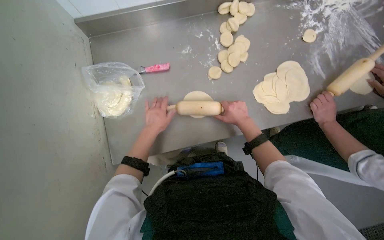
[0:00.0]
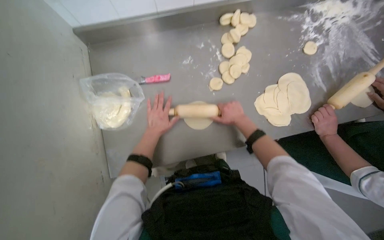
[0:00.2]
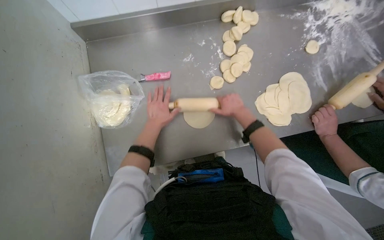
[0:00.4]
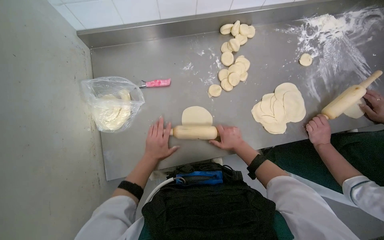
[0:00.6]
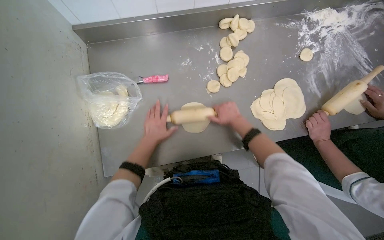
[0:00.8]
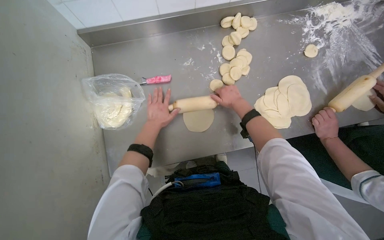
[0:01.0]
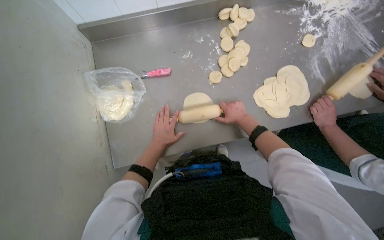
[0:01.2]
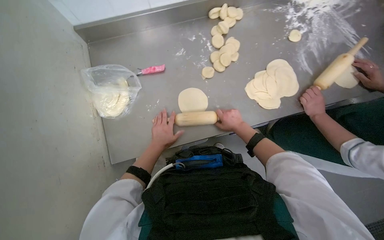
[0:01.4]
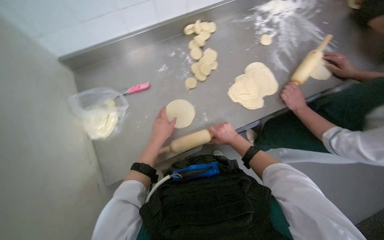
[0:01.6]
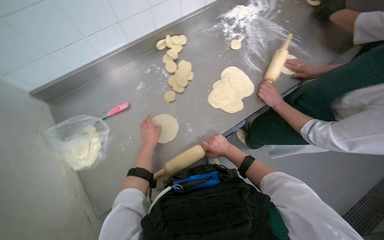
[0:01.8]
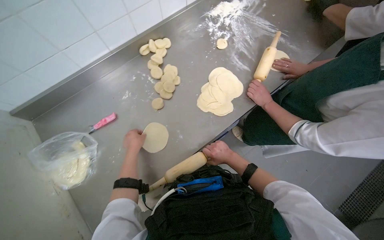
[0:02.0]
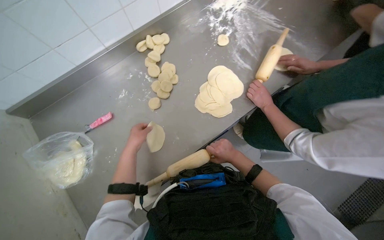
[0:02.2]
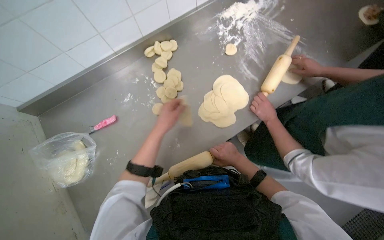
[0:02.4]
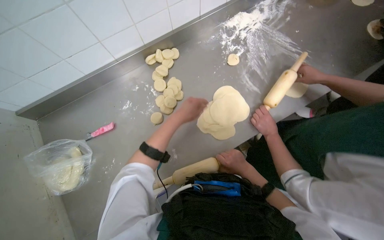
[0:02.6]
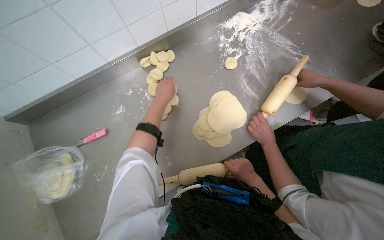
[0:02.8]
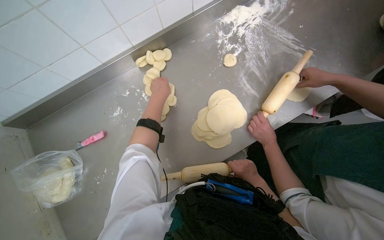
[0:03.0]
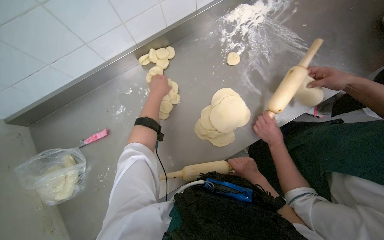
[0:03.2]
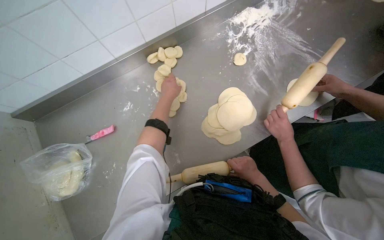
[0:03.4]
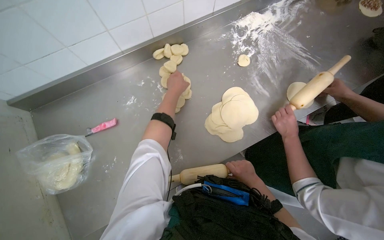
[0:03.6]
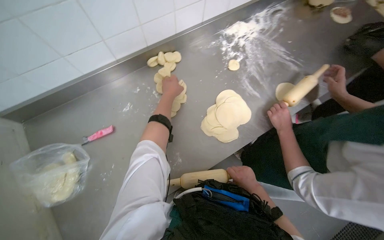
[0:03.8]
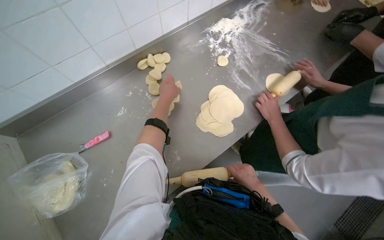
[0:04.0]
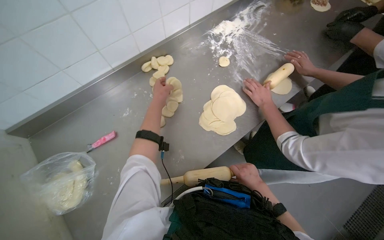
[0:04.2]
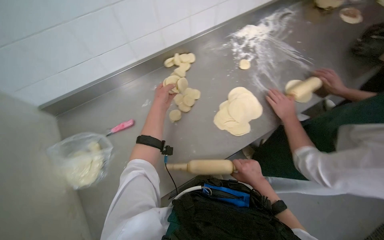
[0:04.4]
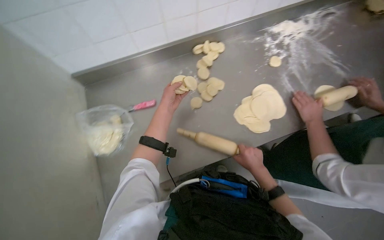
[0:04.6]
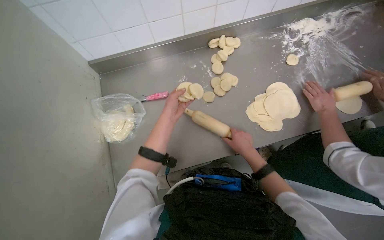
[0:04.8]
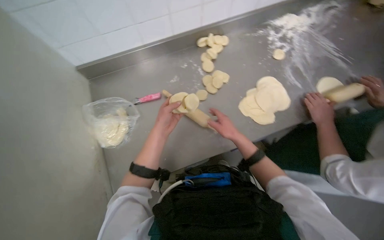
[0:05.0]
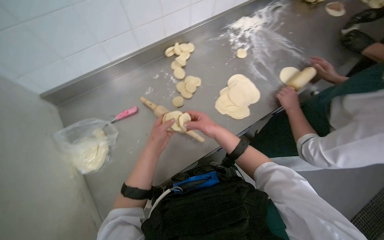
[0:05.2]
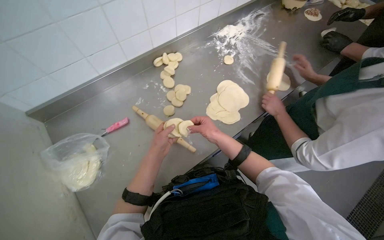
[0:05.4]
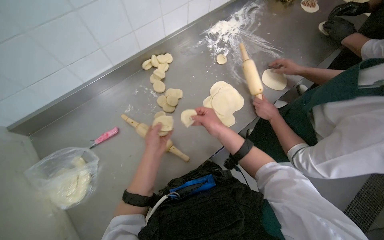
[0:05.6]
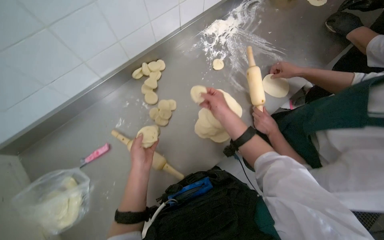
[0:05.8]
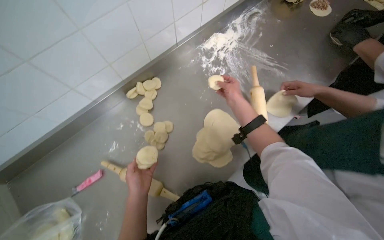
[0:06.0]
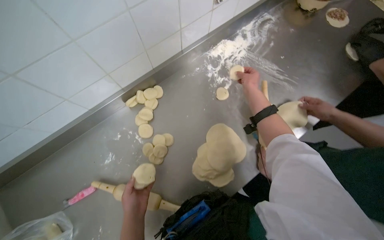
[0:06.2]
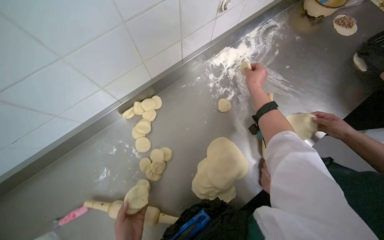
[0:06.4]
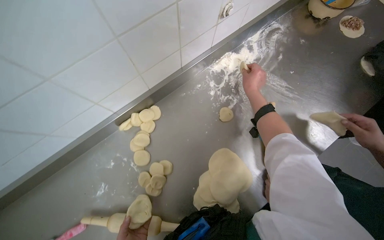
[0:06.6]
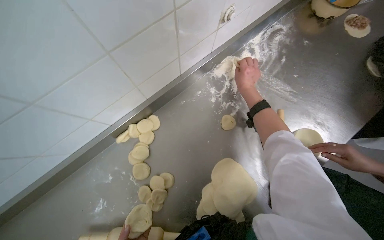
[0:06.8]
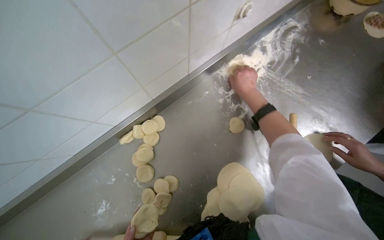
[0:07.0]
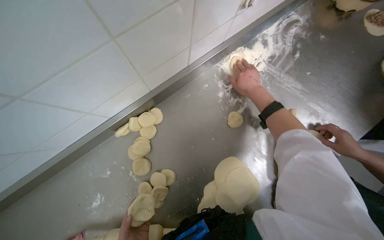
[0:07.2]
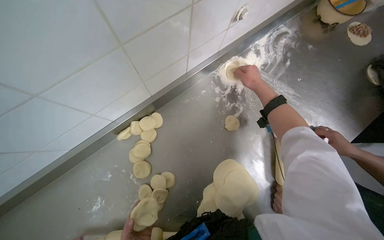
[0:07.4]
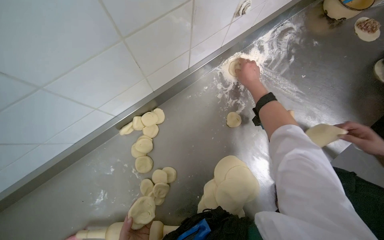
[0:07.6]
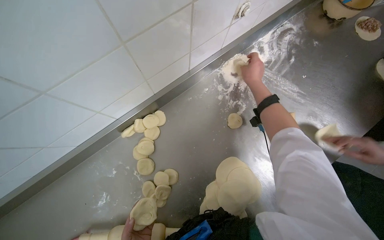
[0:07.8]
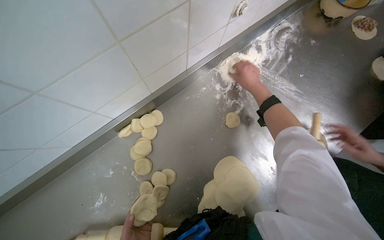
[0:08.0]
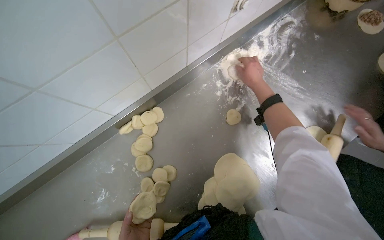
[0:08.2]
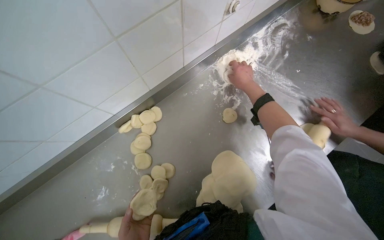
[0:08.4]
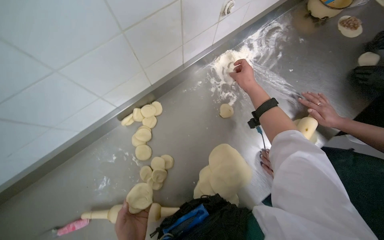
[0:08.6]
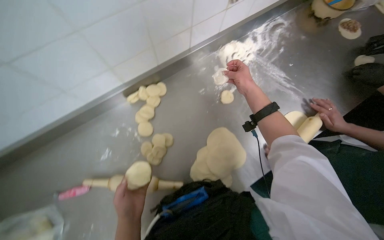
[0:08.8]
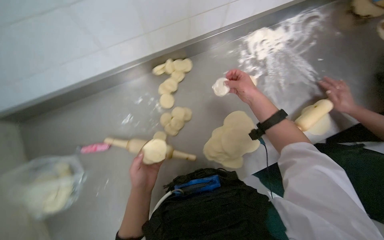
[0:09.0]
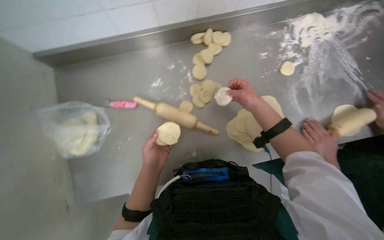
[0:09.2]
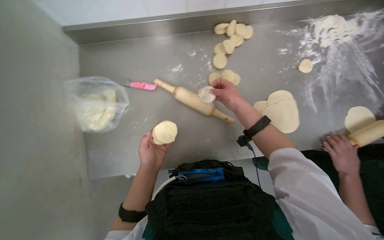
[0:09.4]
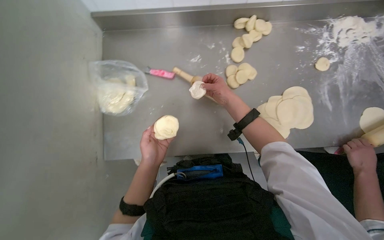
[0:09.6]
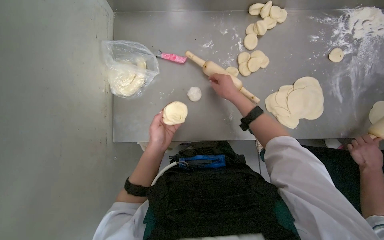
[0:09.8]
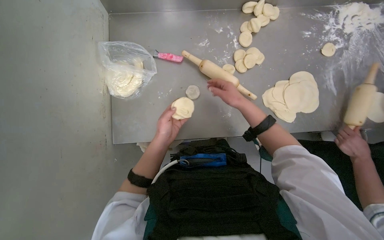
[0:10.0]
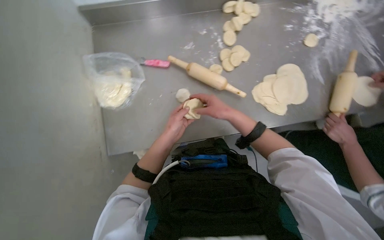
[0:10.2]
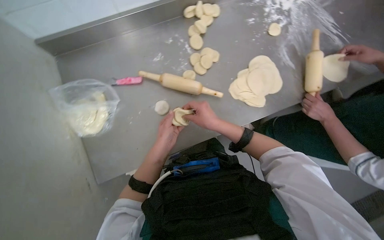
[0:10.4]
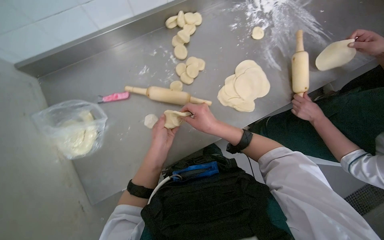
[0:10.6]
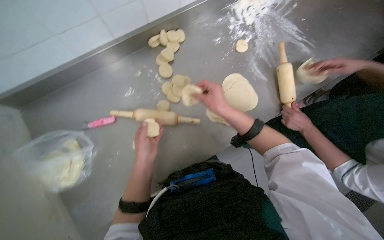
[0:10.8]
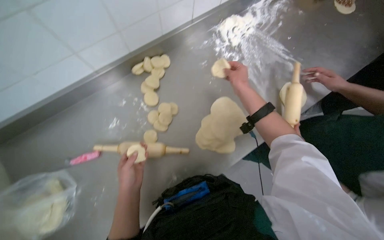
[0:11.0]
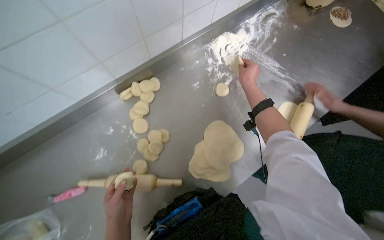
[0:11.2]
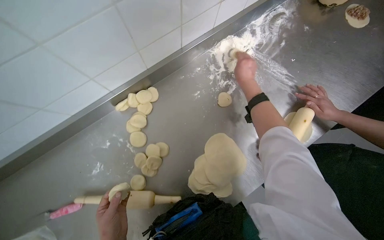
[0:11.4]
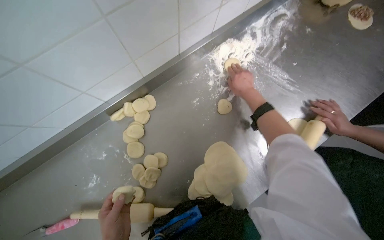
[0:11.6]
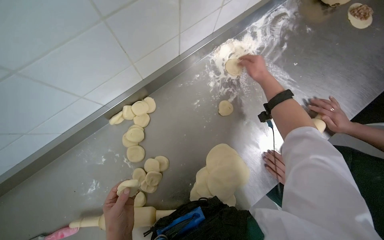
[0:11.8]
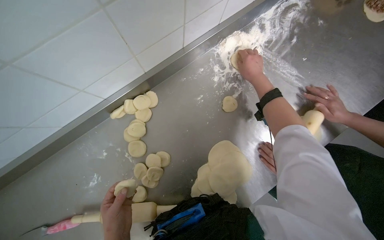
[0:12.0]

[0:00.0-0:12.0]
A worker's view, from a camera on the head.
Job: preparing food.
The whole recording: Rolling dough pieces with rolling pin. The worker rolls small pieces of dough into flat circles using a rolling pin on a metal counter.
0:00.0 to 0:01.6: The left hand goes nearer and farther, approximately 15 cm each way, reversing 3 times. Meanwhile the right hand swings up and down the picture, approximately 15 cm each way, with 2 reversals.
0:01.6 to 0:03.0: The right hand is displaced to the right by approximately 20 cm, while the left hand moves up the picture, some 40 cm.
0:04.4 to 0:06.0: The right hand shifts approximately 40 cm up the picture, while the left hand goes roughly 10 cm down the picture.
0:06.0 to 0:07.6: The right hand is displaced up the picture by roughly 30 cm.
0:07.6 to 0:09.0: The right hand heads down the picture, covering some 25 cm.
0:09.0 to 0:10.4: The right hand is displaced to the left and down the picture by roughly 50 cm.
0:10.4 to 0:12.0: The camera is carried about 50 cm.

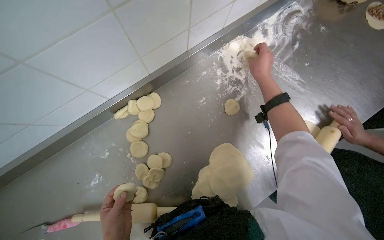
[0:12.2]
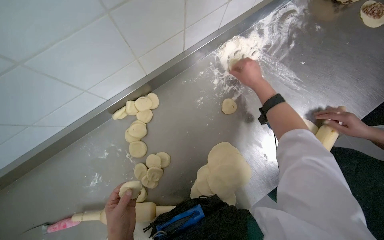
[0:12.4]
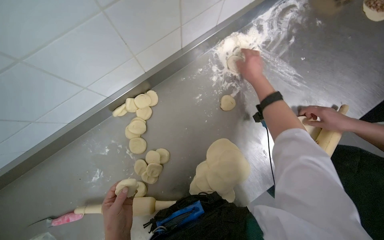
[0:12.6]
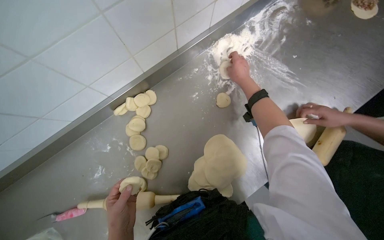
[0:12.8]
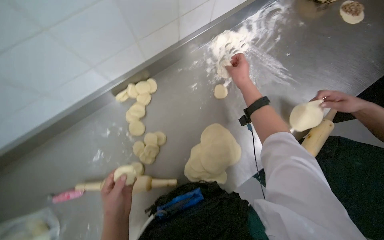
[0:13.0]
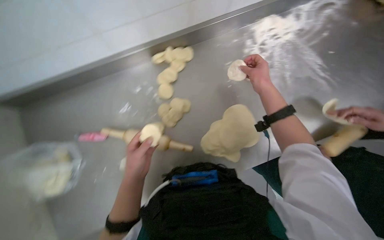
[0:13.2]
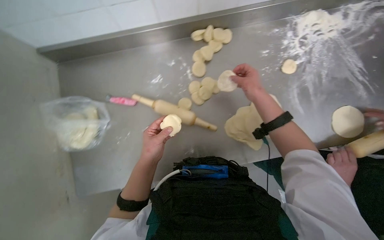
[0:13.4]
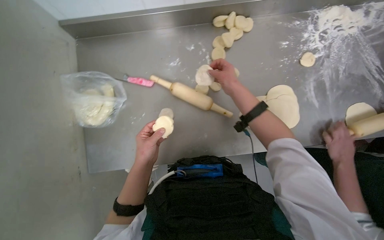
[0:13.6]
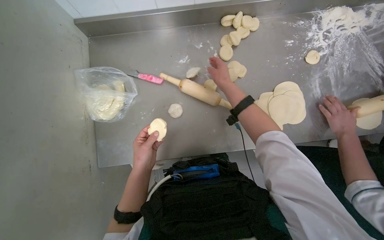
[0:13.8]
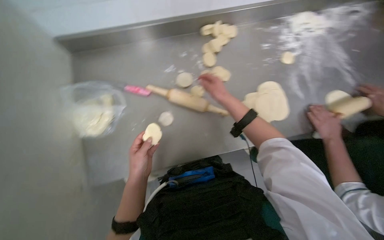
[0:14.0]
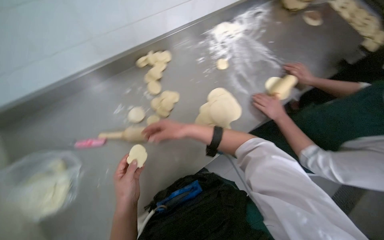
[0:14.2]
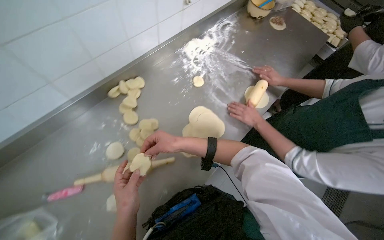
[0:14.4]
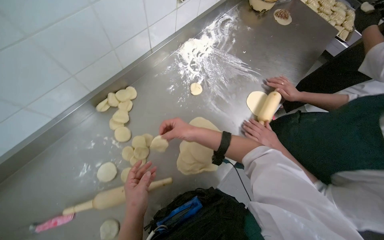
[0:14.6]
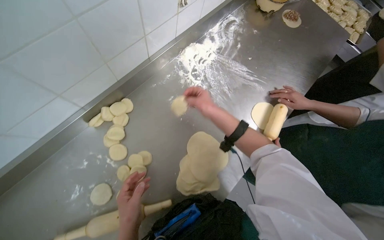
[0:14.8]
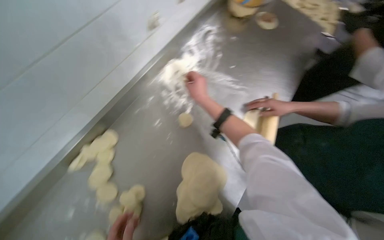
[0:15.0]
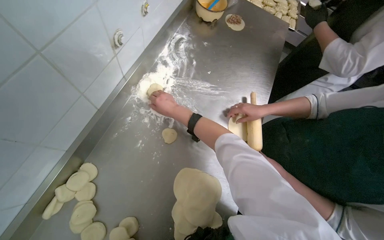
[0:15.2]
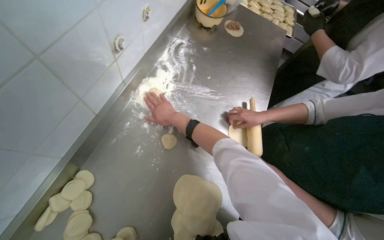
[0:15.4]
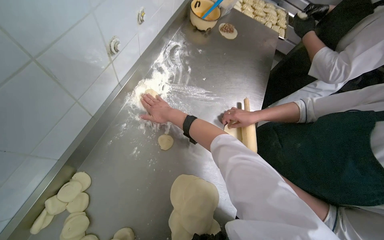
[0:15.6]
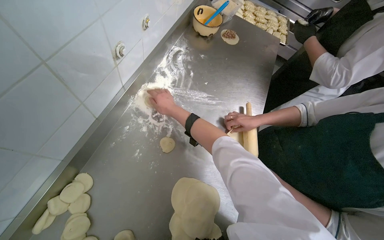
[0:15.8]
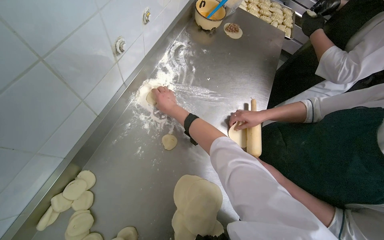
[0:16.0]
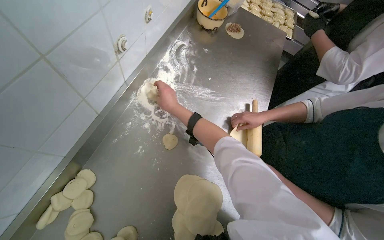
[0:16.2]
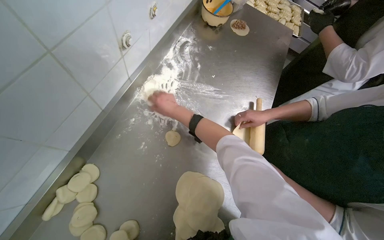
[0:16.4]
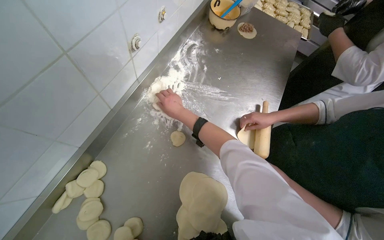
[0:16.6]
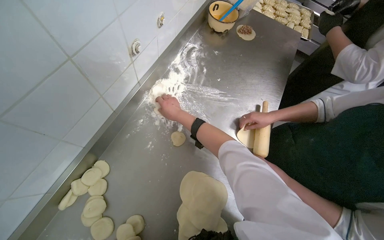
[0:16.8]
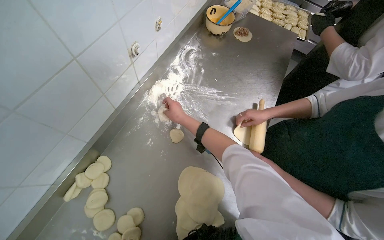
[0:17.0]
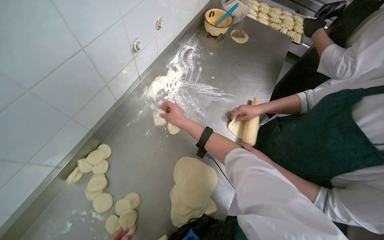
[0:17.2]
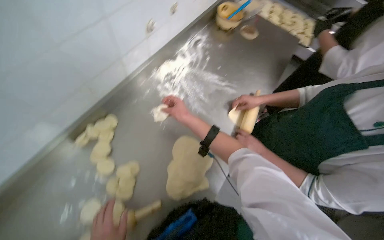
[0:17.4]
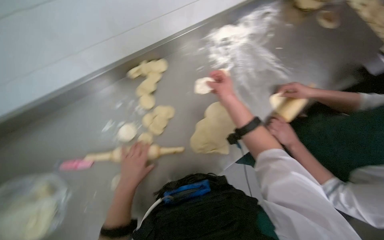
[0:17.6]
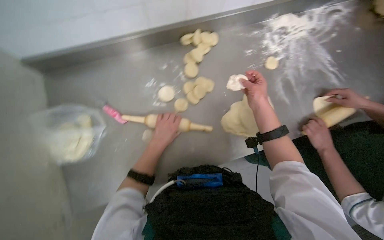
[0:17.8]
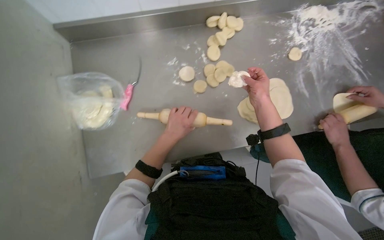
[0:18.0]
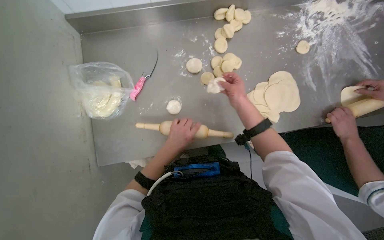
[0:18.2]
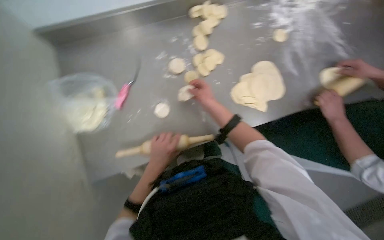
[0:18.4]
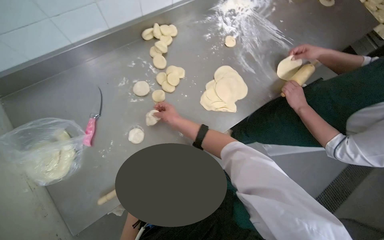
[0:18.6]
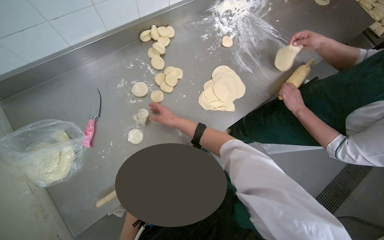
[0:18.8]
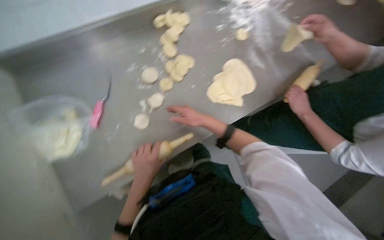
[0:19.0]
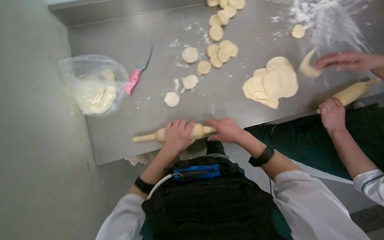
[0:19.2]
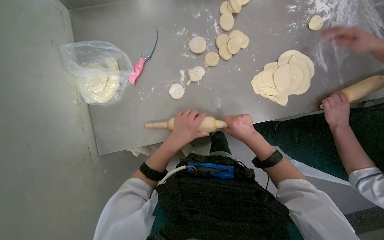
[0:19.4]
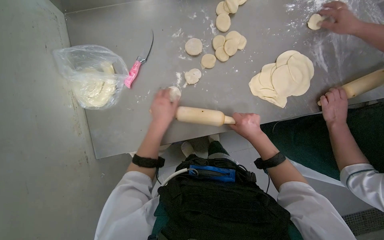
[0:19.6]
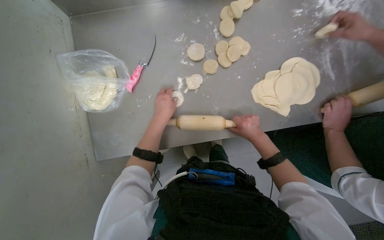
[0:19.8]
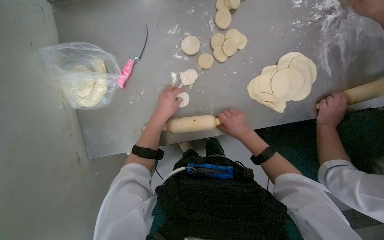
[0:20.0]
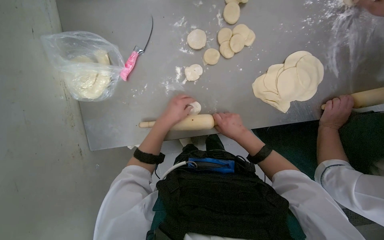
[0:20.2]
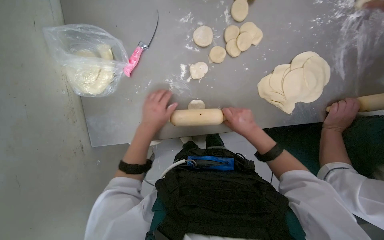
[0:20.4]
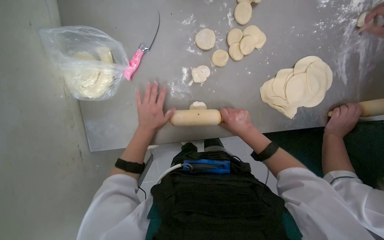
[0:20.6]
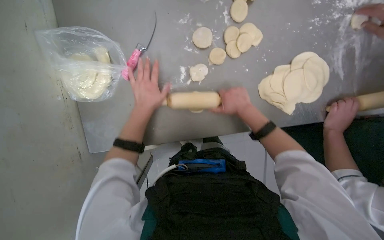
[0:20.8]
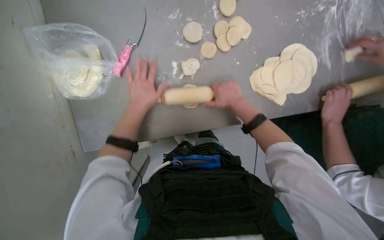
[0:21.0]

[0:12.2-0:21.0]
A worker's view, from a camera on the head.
Job: preparing food.
The whole recording: Rolling dough pieces with rolling pin. The worker rolls small pieces of dough into flat circles using a rolling pin on a metal counter.
0:12.2 to 0:13.6: The wearer moves some 40 cm. Everything in view rotates approximately 25 degrees clockwise.
0:13.6 to 0:15.2: The camera is carried roughly 40 cm. The wearer looks some 60 degrees further to the right.
0:16.6 to 0:18.0: The head travels approximately 50 cm. The wearer's head swings some 50 degrees to the left.
0:19.6 to 0:21.0: The right hand is displaced up the picture by approximately 15 cm.
